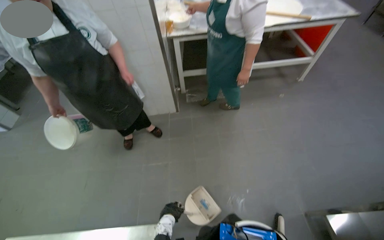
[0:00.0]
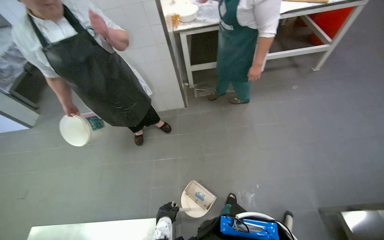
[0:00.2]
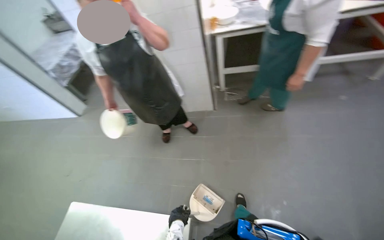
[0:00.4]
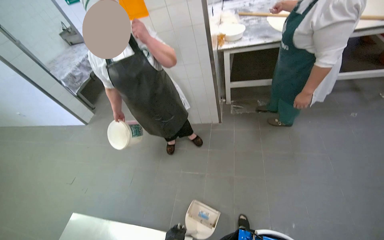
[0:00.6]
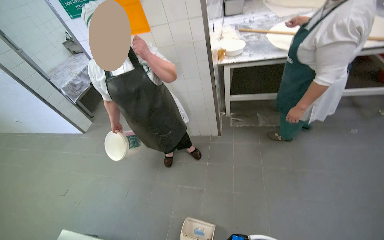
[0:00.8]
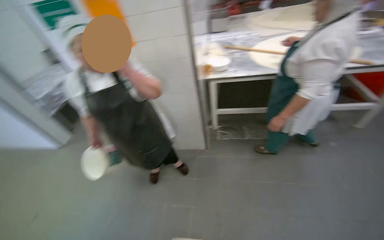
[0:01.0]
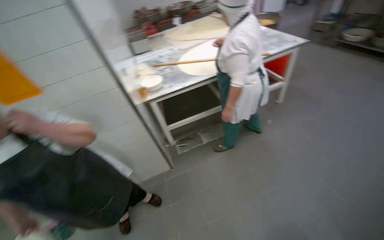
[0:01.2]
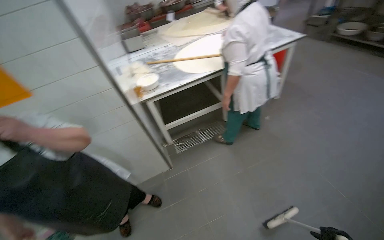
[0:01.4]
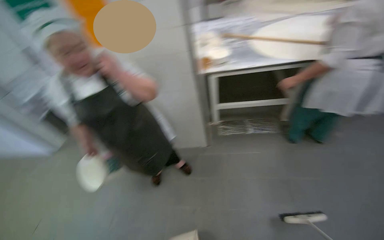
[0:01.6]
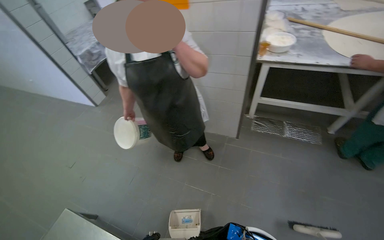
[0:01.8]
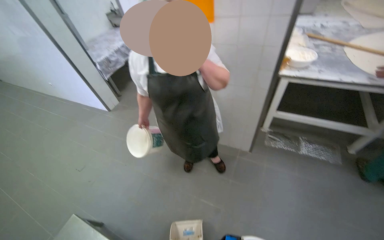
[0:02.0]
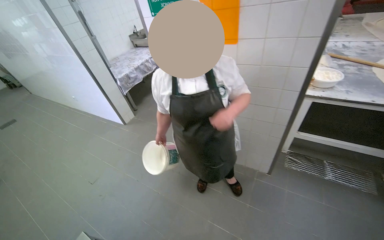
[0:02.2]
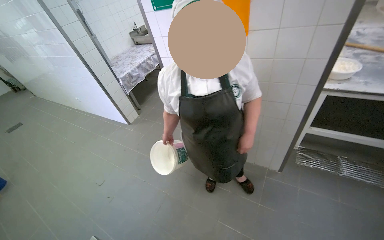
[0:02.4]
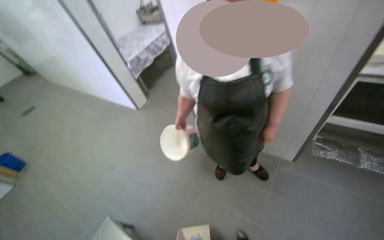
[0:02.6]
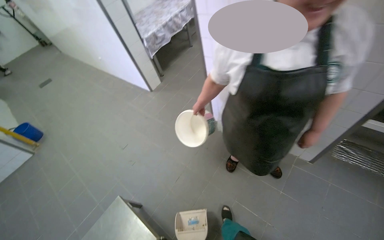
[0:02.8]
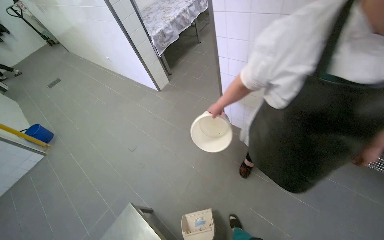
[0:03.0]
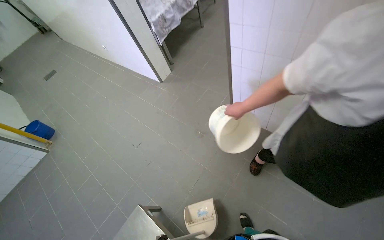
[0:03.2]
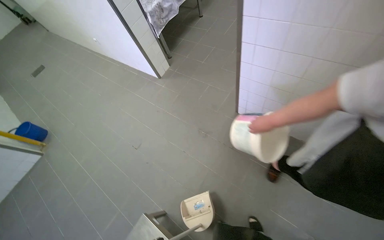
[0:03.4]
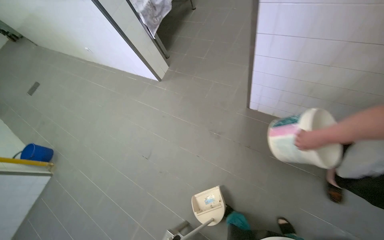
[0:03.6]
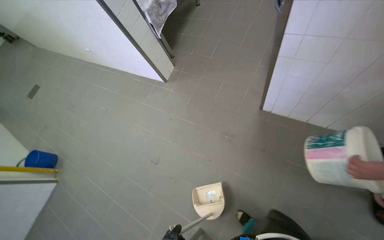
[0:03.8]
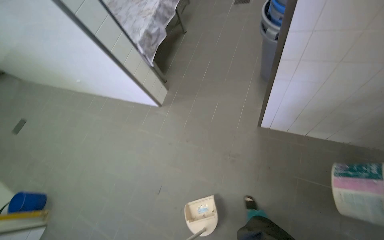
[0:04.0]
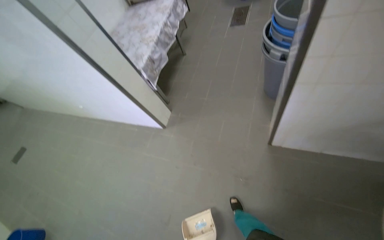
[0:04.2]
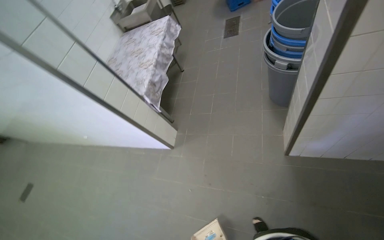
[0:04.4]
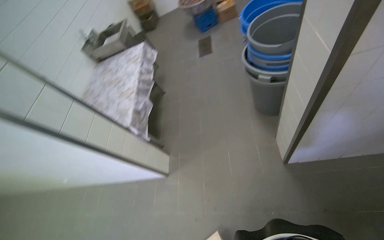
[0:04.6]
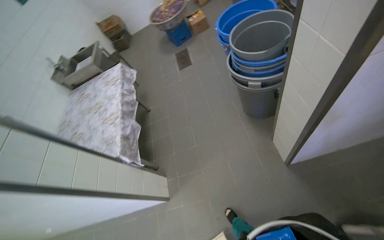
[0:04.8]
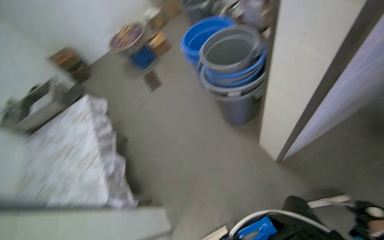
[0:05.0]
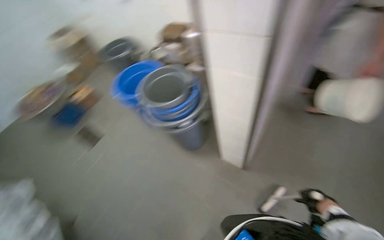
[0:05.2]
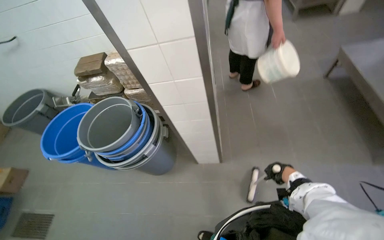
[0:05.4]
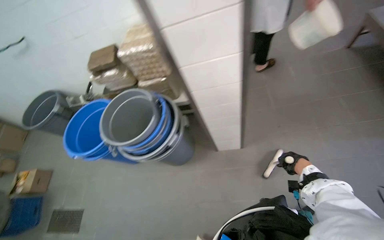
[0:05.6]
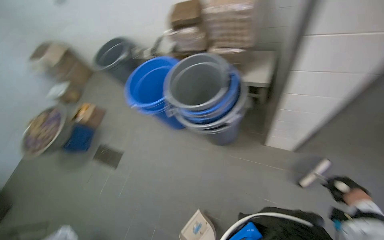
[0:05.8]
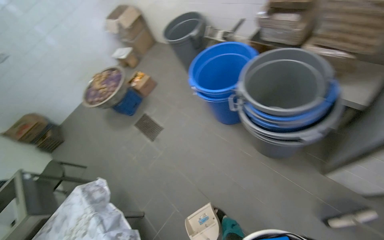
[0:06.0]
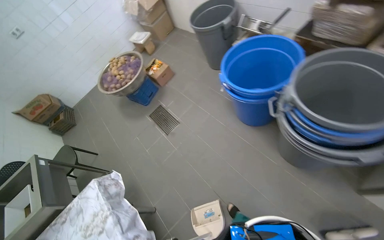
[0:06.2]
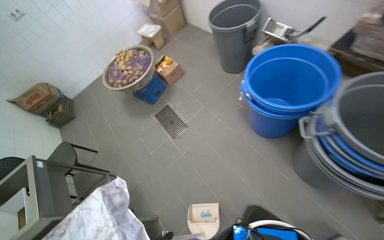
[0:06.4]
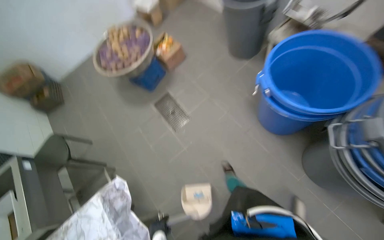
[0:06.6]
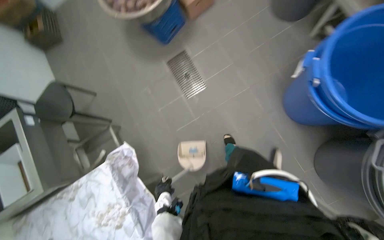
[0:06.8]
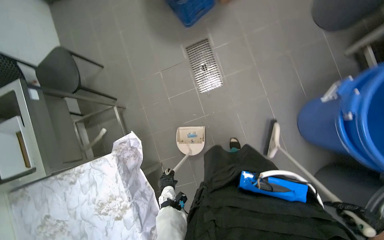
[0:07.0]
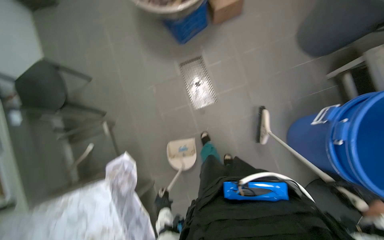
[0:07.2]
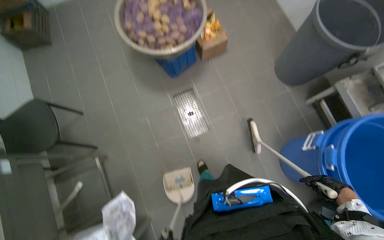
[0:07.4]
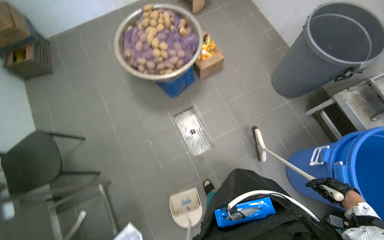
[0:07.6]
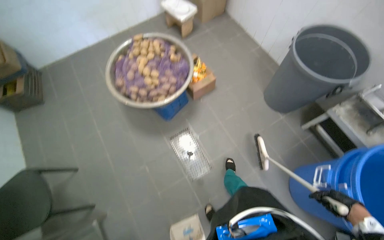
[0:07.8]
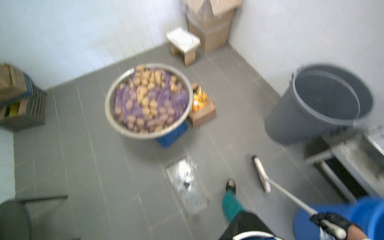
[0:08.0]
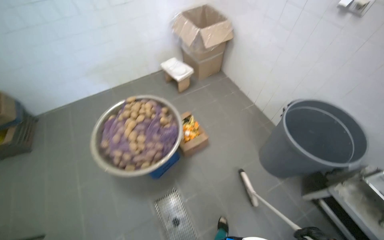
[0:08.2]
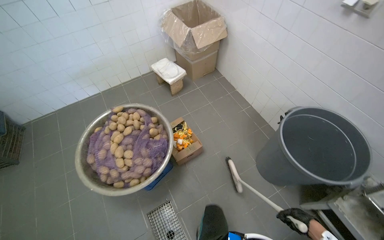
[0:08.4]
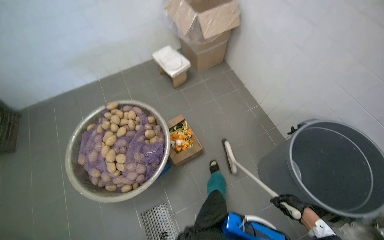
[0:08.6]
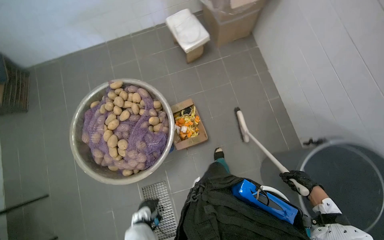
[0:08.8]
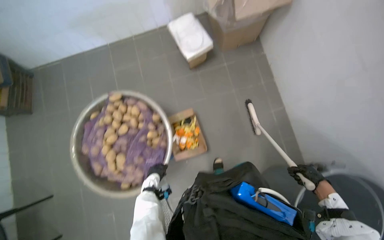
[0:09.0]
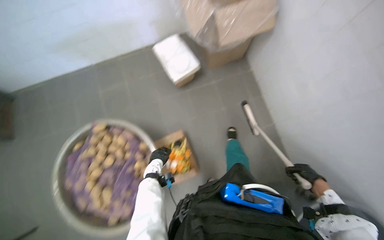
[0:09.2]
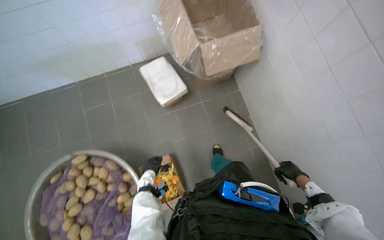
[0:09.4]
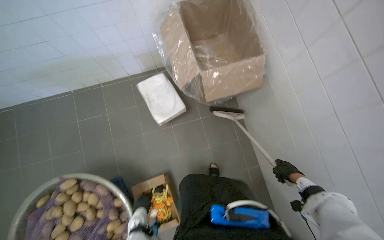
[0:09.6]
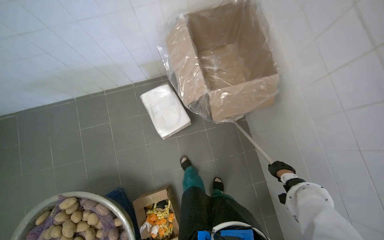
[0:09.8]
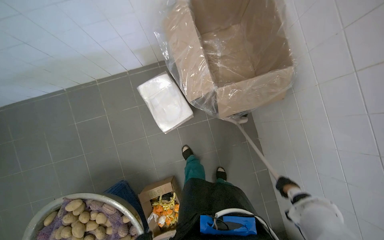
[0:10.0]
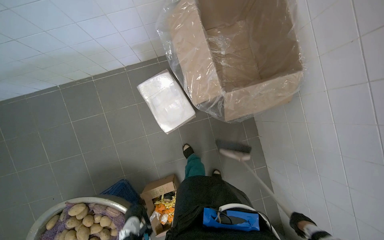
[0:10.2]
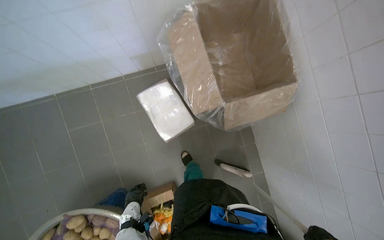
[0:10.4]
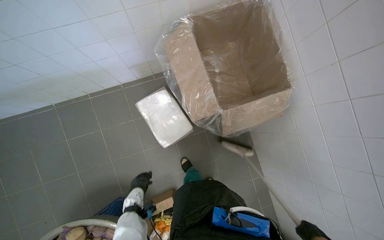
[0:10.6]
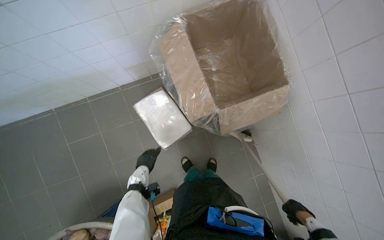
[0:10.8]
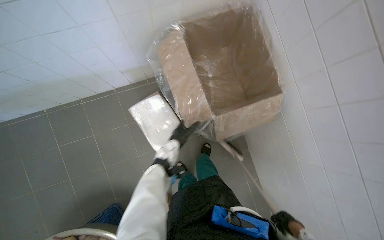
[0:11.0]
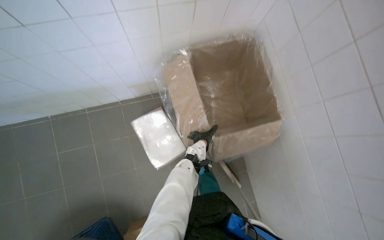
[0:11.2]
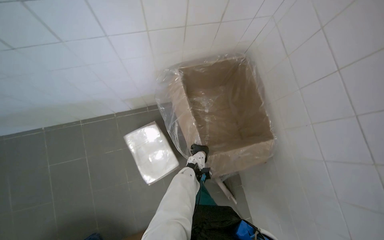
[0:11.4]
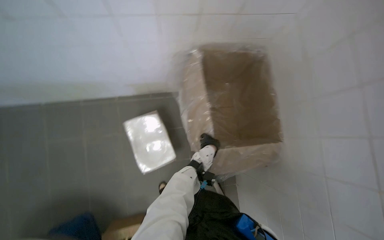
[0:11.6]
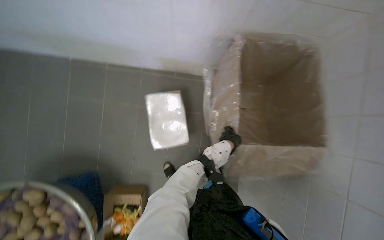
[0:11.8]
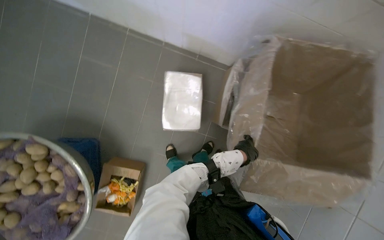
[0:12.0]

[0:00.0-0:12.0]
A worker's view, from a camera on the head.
Job: sweeping floor.
The whole recording: Sweeping kitchen floor. The worker sweeps the kitchen floor with a broom and dustpan, moving chairs to clean underneath them.
1.6 to 3.0 s: The wearer moves approximately 60 cm. The head turns to the left by approximately 35 degrees. The camera pitches downward, by roughly 10 degrees.
3.0 to 4.4 s: The head travels approximately 1 m. The scene turns about 25 degrees counterclockwise in the picture.
6.0 to 7.6 s: The camera is carried about 1.5 m. The camera pitches downward, by approximately 20 degrees.
7.6 to 9.0 s: The wearer moves approximately 1 m.
9.0 to 10.4 s: The camera is carried some 90 cm.
10.4 to 12.0 s: The scene turns about 35 degrees clockwise in the picture.

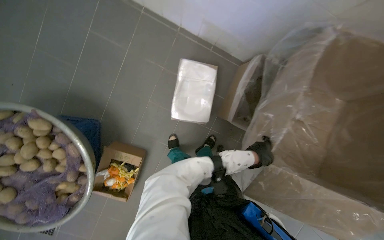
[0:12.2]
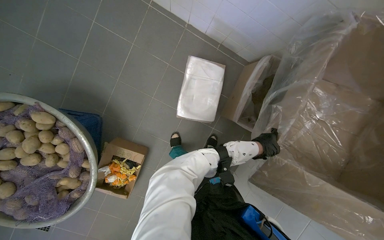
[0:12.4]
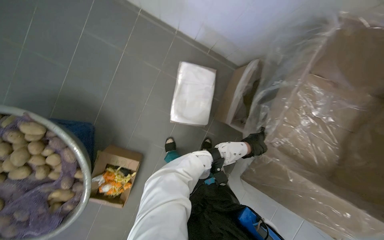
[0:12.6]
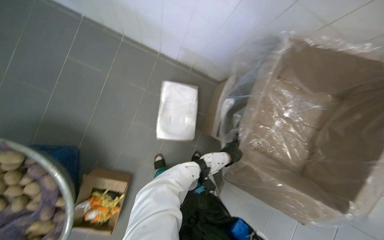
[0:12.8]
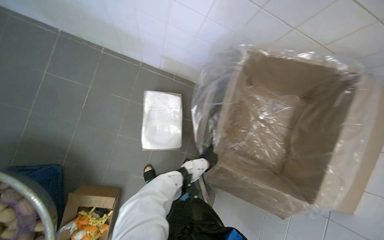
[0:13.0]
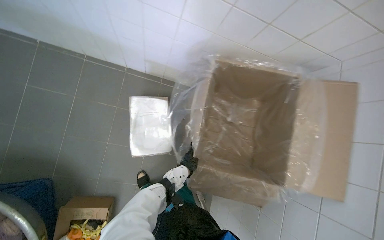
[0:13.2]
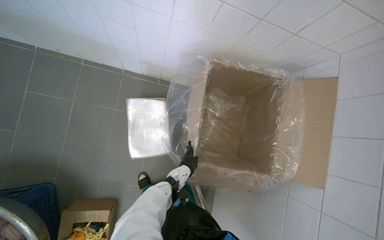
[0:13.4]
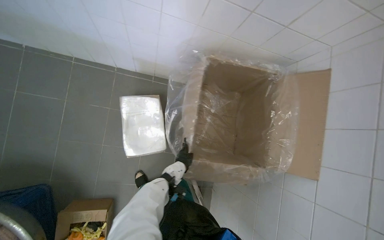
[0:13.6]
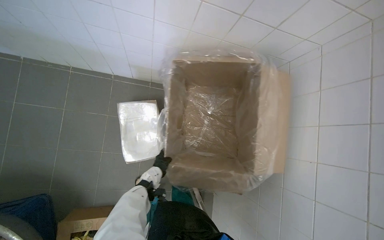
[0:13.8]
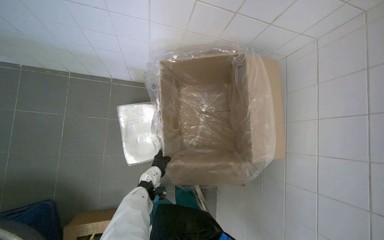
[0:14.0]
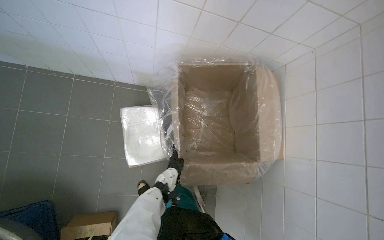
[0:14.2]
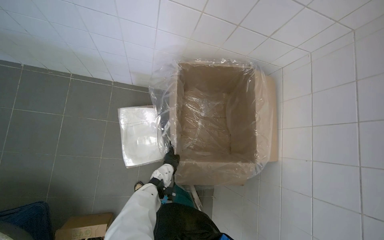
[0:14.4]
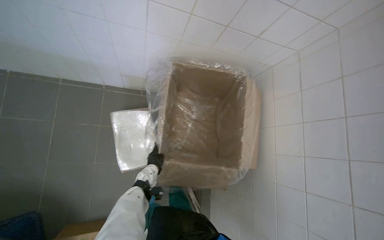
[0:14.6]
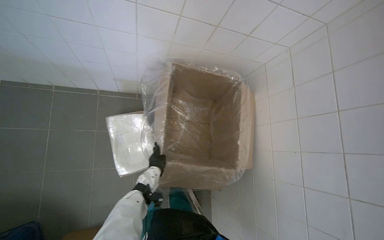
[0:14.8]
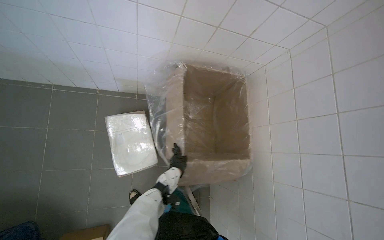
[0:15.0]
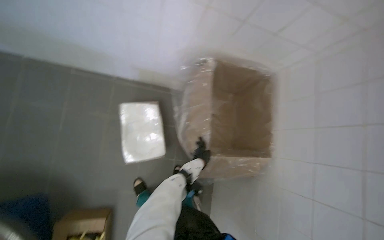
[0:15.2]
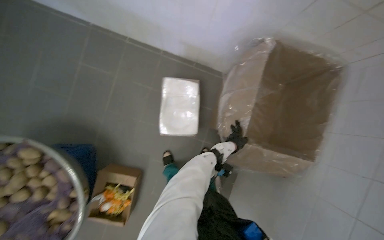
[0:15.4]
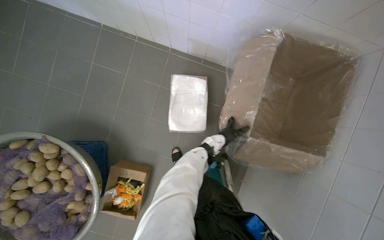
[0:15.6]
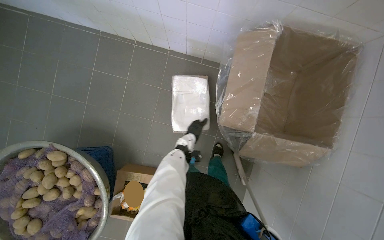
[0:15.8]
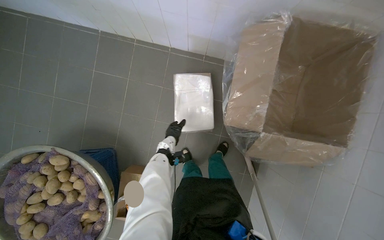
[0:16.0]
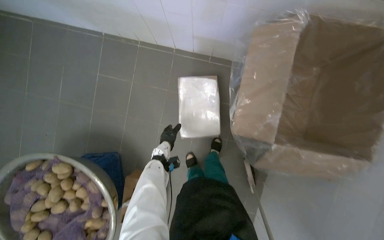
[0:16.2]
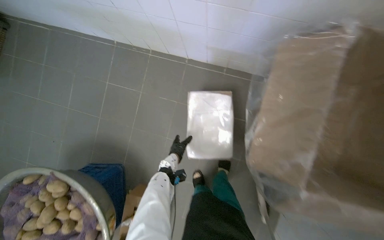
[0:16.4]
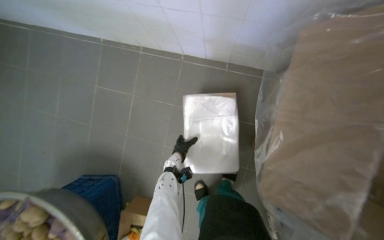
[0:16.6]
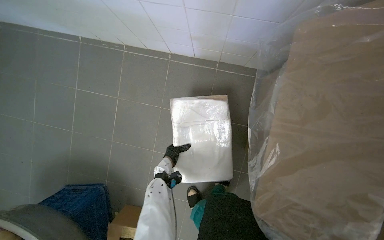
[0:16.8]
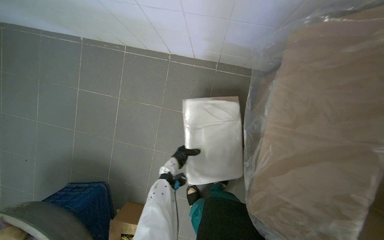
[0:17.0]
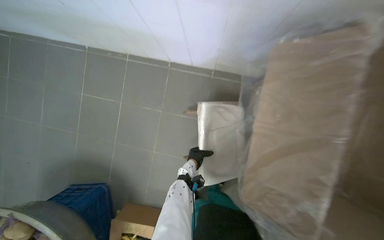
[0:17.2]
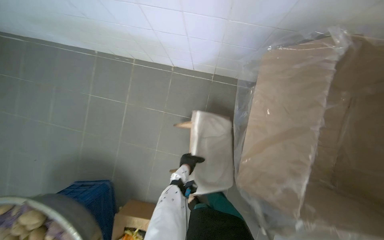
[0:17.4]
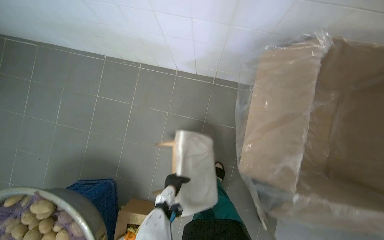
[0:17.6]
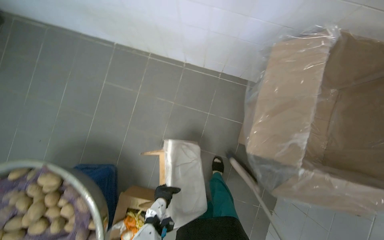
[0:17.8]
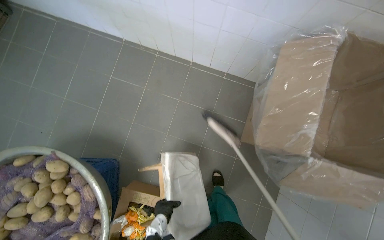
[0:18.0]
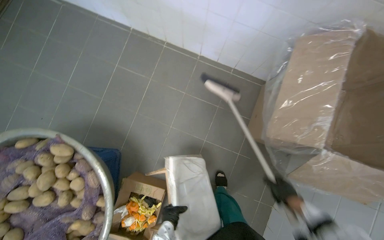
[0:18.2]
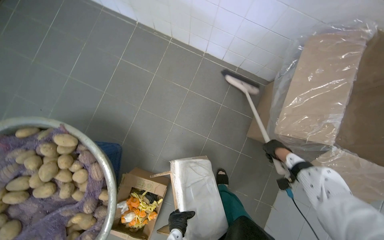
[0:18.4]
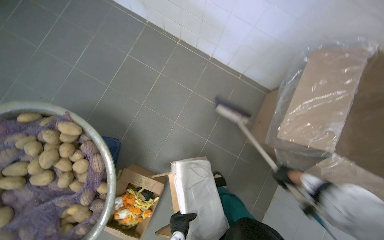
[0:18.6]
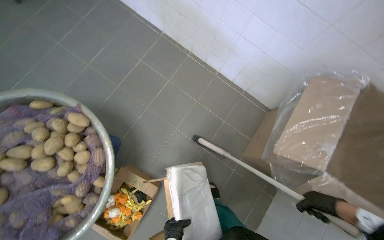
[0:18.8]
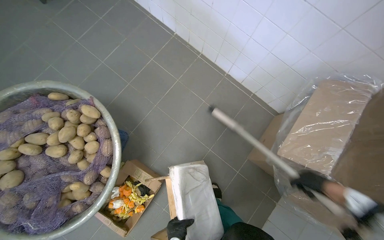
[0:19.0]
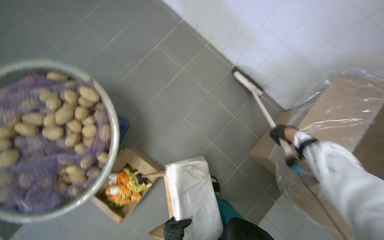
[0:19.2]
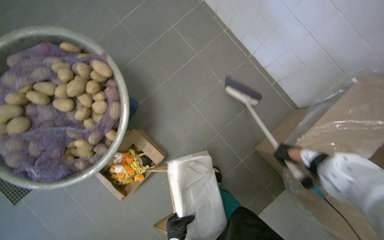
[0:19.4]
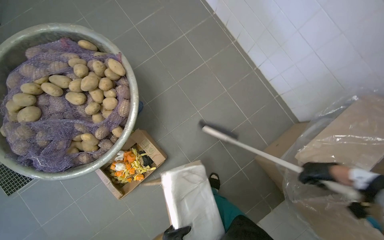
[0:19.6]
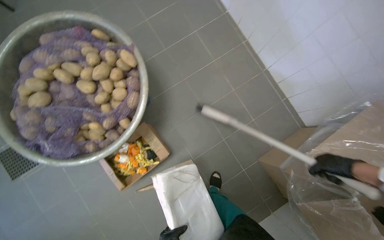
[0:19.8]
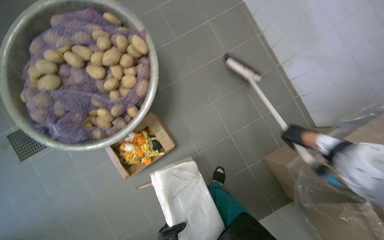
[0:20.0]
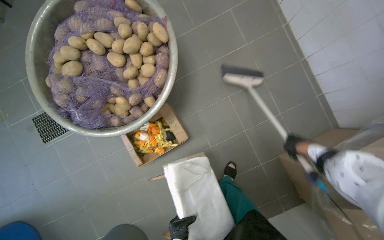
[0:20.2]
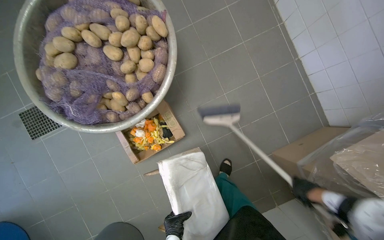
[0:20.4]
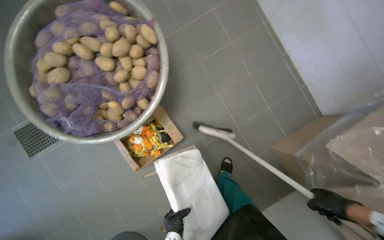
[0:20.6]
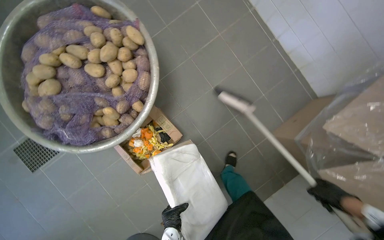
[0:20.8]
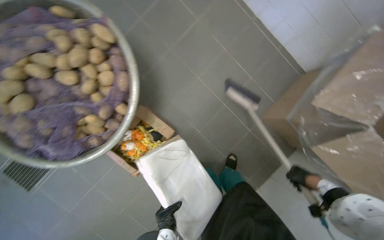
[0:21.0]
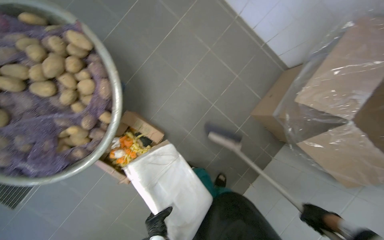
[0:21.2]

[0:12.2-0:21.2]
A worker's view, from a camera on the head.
Job: sweeping floor.
The whole recording: Sweeping kitchen floor. The worker sweeps the kitchen floor with a broom and dustpan, moving chairs to clean underneath them.
12.2 to 13.8 s: The wearer looks roughly 30 degrees further to the right. The left hand heads to the left, covering roughly 20 cm.
13.8 to 15.2 s: The left hand is displaced to the right by about 15 cm.
15.2 to 16.6 s: The camera sweeps to the left, by some 25 degrees.
16.6 to 18.2 s: The left hand shifts about 50 cm down the picture and nearer to the camera.
18.2 to 19.8 s: Everything in view rotates about 35 degrees clockwise. The right hand moves up and down the picture over approximately 20 cm, changing direction 3 times.
19.8 to 21.2 s: The right hand goes approximately 40 cm down the picture.
